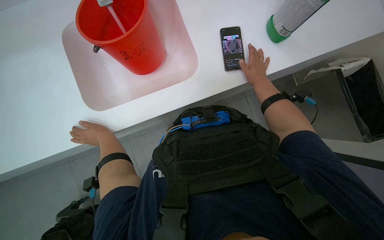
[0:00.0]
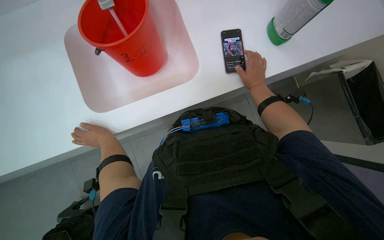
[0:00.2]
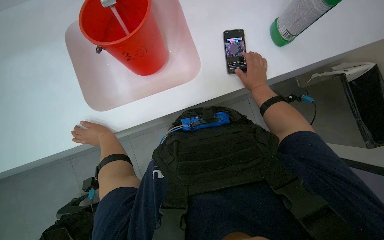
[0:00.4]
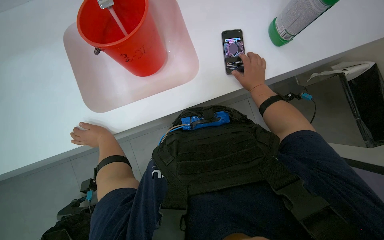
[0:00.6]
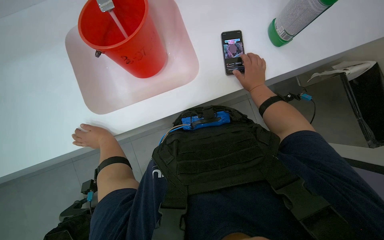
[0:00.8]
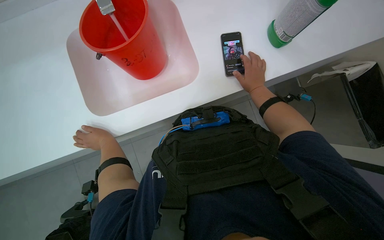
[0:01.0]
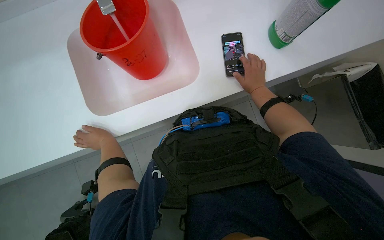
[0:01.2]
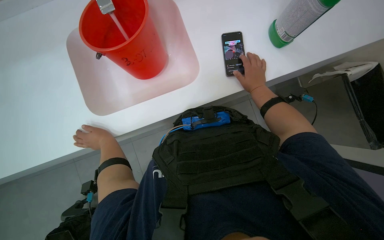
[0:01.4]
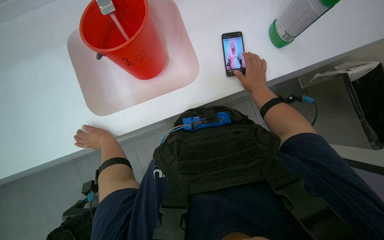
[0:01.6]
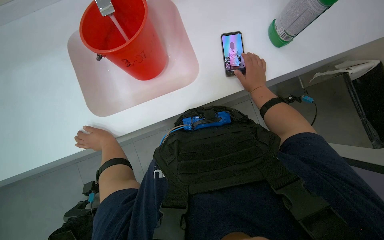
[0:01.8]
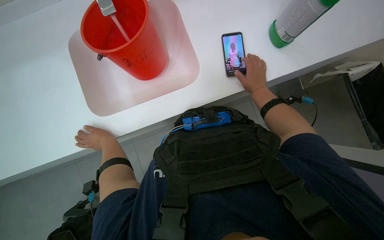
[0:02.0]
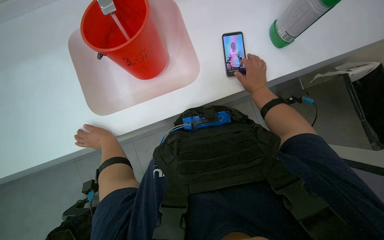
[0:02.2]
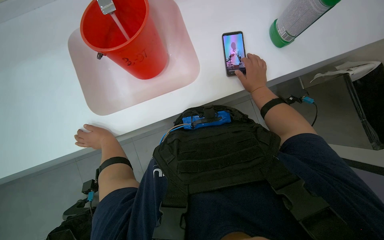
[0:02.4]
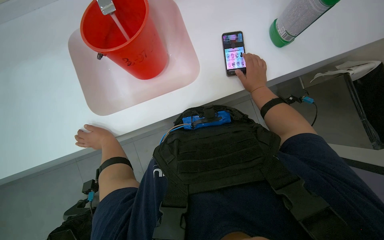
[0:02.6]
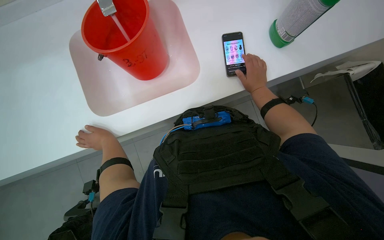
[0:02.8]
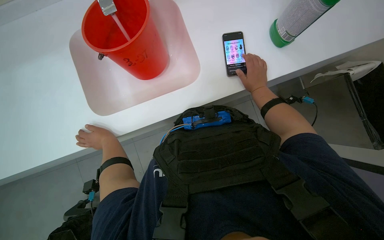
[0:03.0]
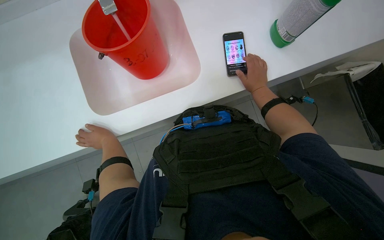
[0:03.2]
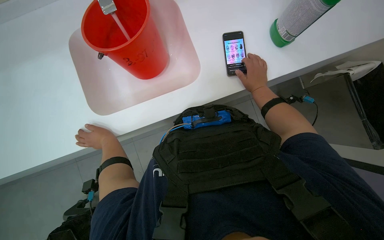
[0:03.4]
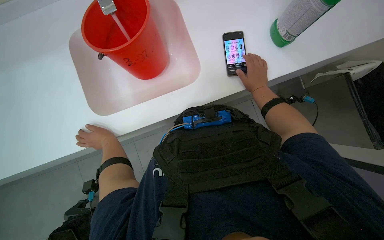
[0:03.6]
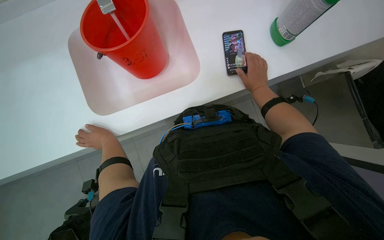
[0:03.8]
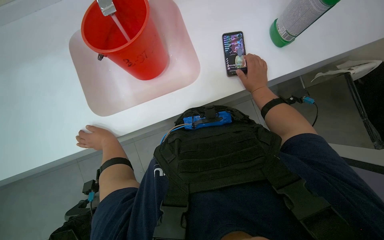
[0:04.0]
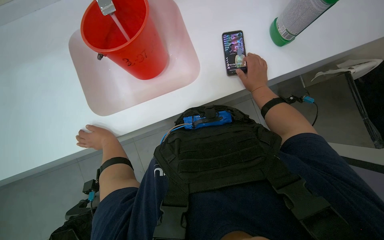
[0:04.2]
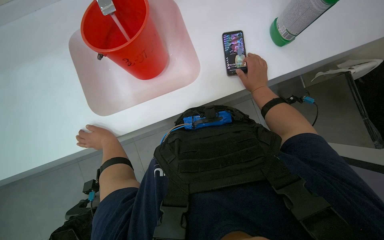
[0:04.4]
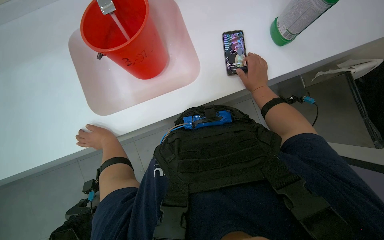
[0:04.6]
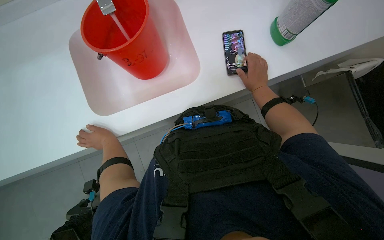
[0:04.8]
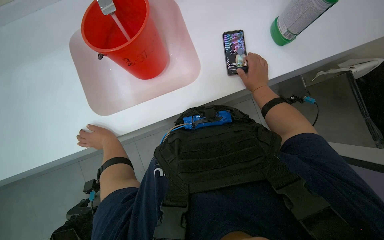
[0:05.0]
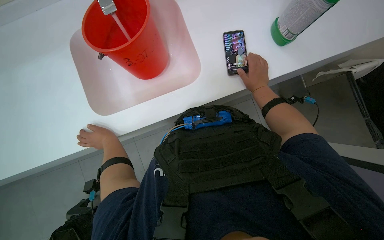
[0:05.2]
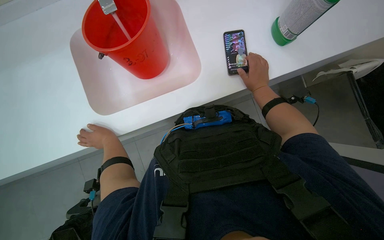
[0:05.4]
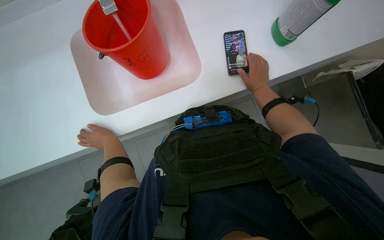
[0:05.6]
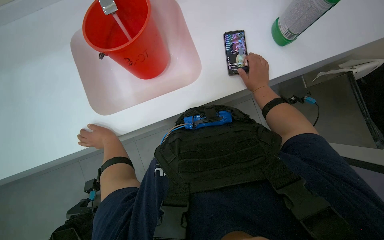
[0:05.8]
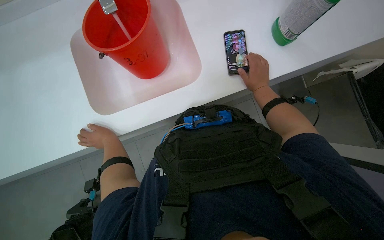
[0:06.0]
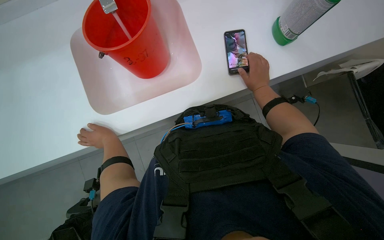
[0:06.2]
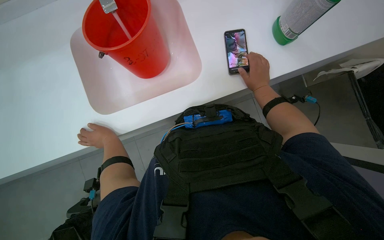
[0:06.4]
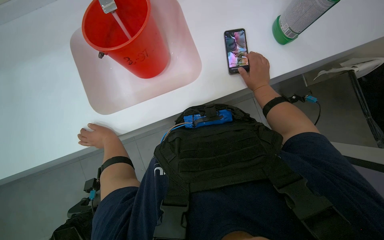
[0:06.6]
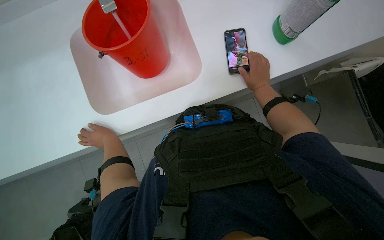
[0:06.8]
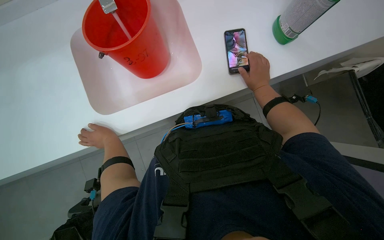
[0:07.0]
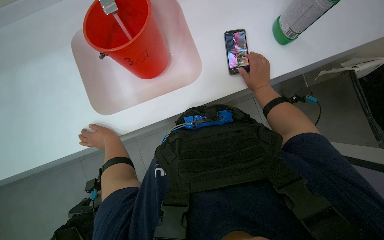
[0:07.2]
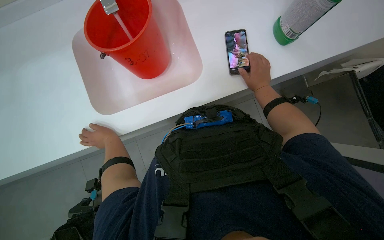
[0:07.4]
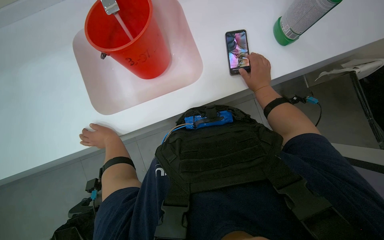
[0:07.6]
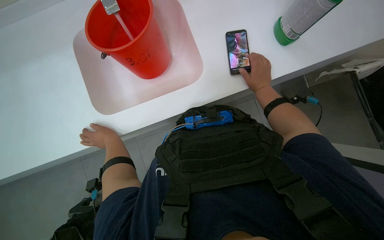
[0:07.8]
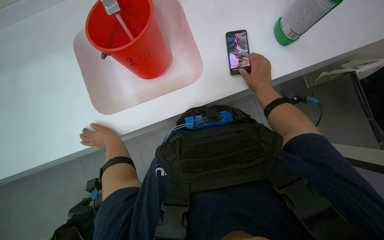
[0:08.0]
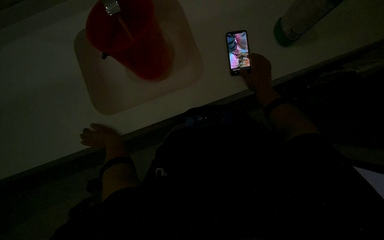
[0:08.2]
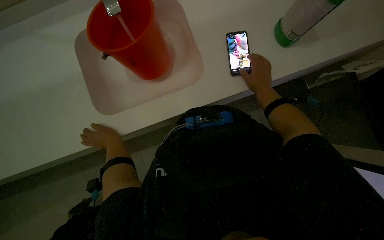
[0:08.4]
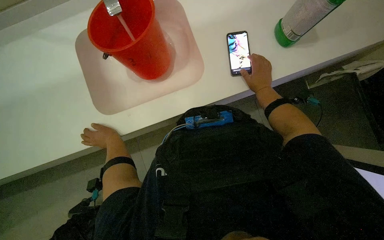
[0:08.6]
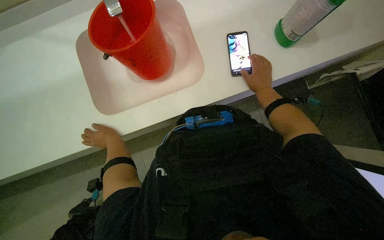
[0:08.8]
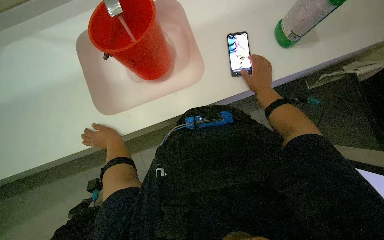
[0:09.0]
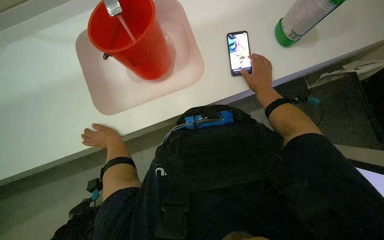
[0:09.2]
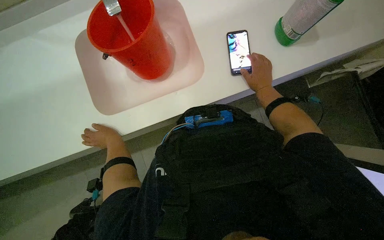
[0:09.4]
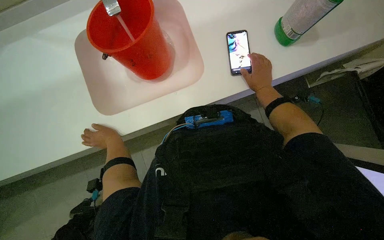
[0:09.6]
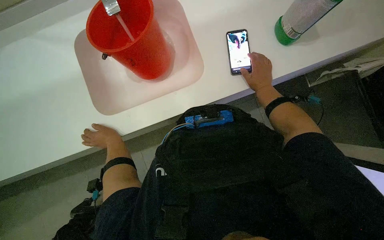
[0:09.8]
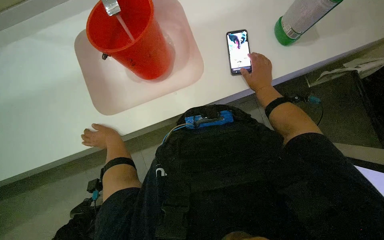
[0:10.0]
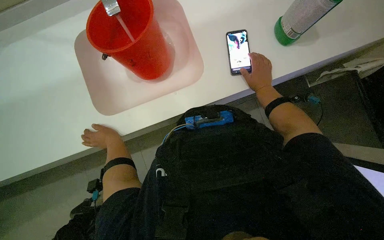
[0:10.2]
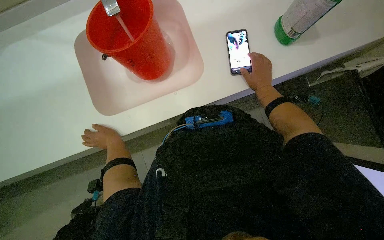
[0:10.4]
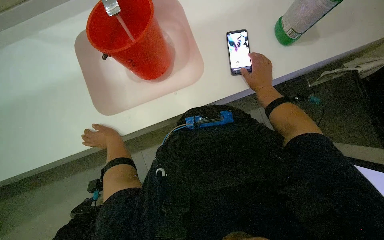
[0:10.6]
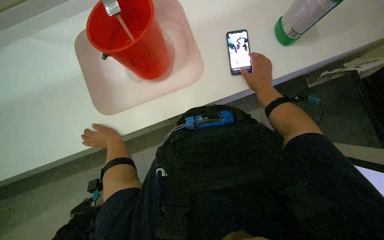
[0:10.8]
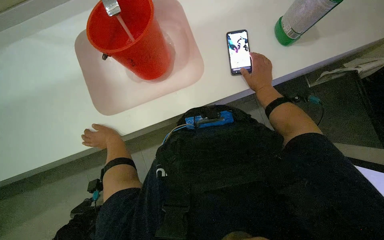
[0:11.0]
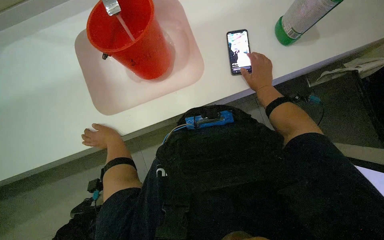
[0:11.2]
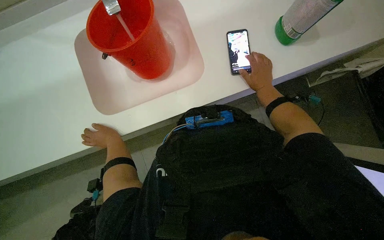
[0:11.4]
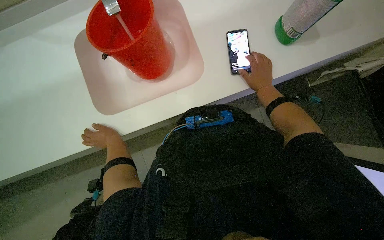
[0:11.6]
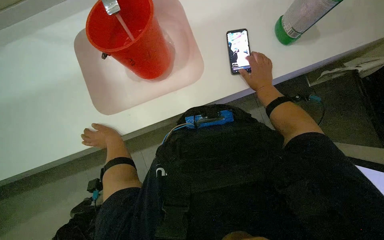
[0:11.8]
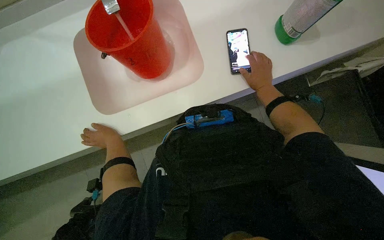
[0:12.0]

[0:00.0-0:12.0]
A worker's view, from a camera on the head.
Job: preparing cleaning supplies.
The whole recording: Preparing cleaning solution. The worker fills a bucket with water and cleaning solution, then pours it into a cleaning cart and prepares a mop.
0:00.0 to 0:04.4: The hands stay close to where they were, moving slightly.
0:04.4 to 0:06.0: The hands stay in one place.
0:06.0 to 0:07.6: The hands stay close to where they were, moving slightly.
0:07.6 to 0:09.0: The right hand shifts about 10 cm farther from the camera.
0:09.0 to 0:10.4: Neither hand changes place.
0:10.4 to 0:12.0: The hands stay close to where they were, moving slightly.

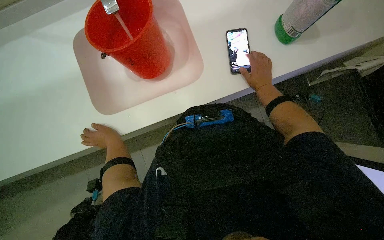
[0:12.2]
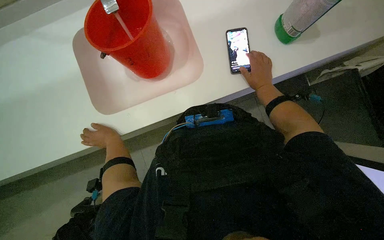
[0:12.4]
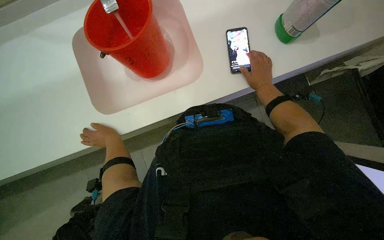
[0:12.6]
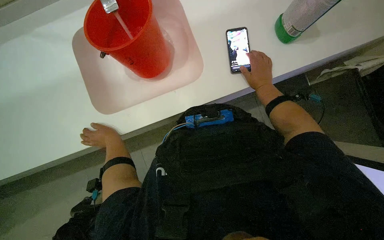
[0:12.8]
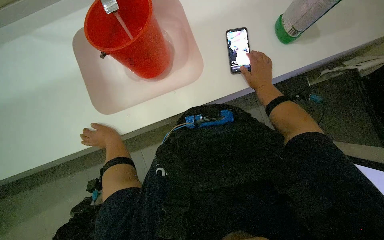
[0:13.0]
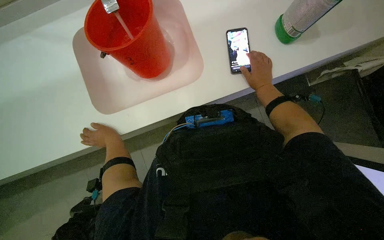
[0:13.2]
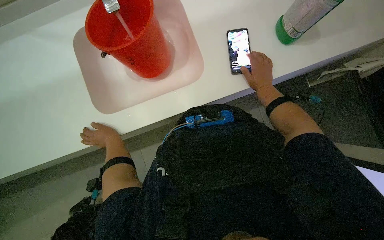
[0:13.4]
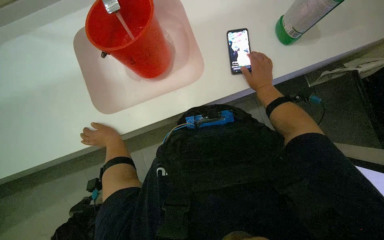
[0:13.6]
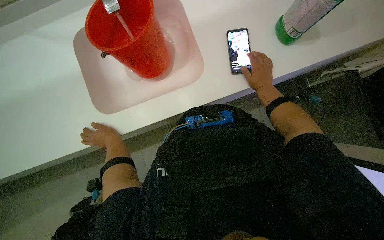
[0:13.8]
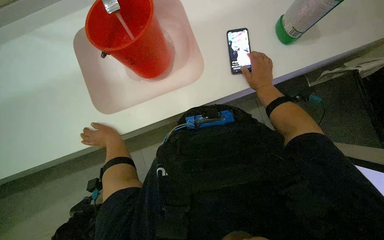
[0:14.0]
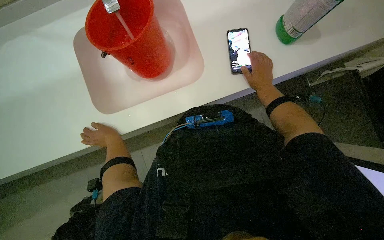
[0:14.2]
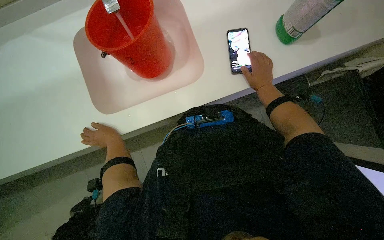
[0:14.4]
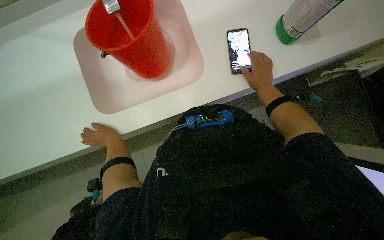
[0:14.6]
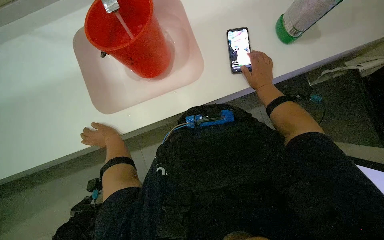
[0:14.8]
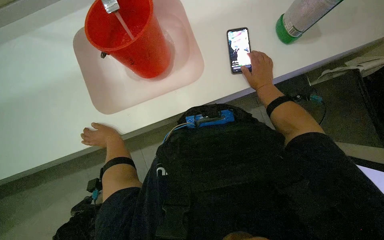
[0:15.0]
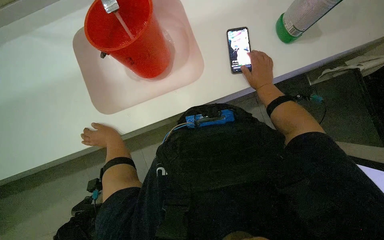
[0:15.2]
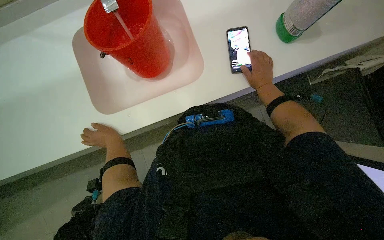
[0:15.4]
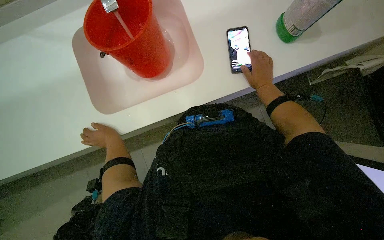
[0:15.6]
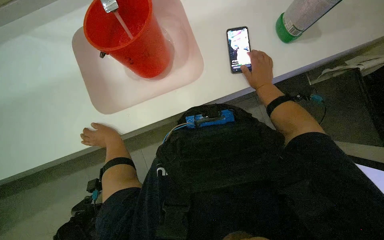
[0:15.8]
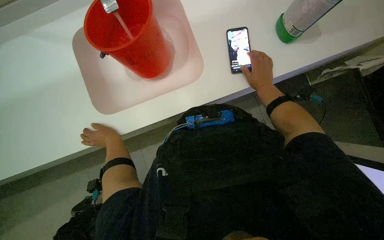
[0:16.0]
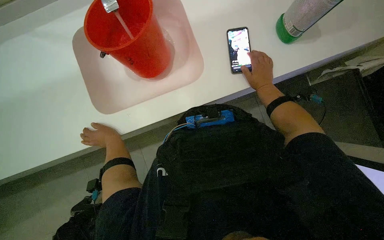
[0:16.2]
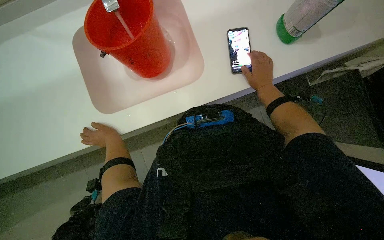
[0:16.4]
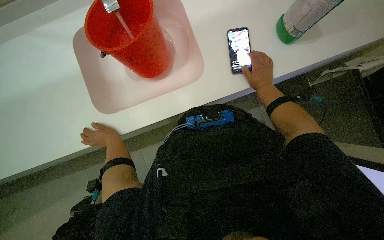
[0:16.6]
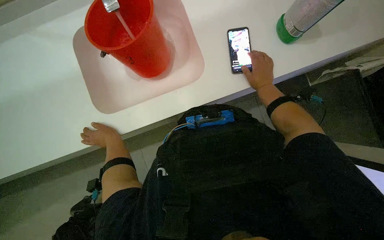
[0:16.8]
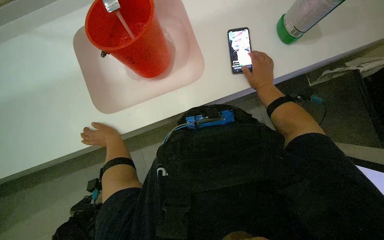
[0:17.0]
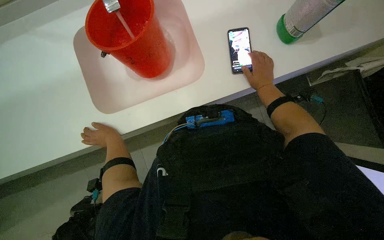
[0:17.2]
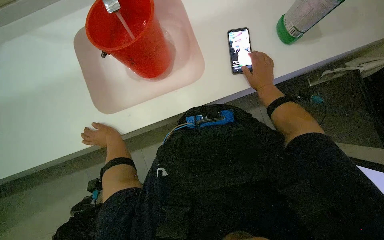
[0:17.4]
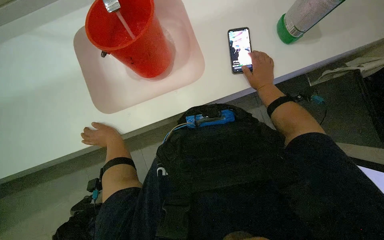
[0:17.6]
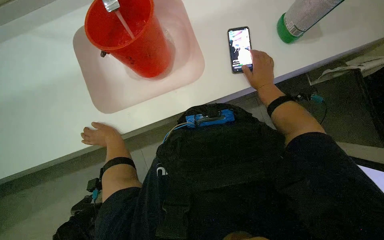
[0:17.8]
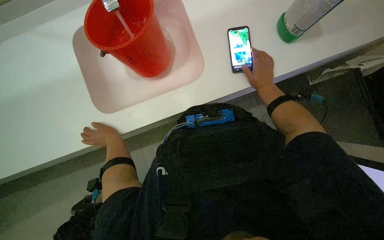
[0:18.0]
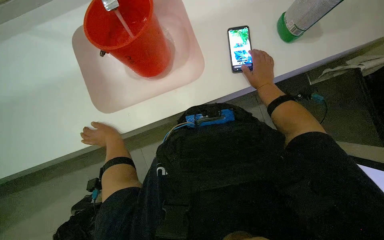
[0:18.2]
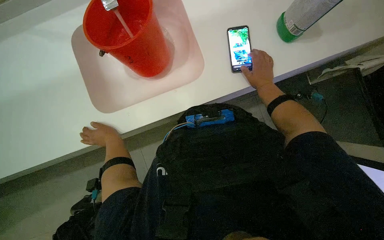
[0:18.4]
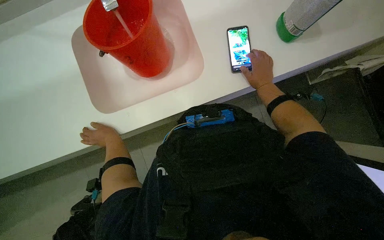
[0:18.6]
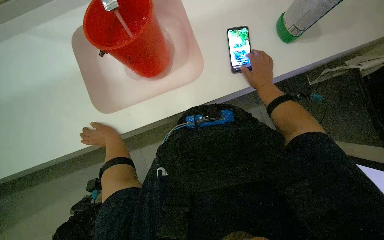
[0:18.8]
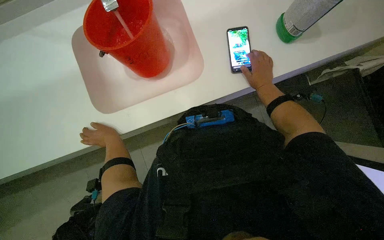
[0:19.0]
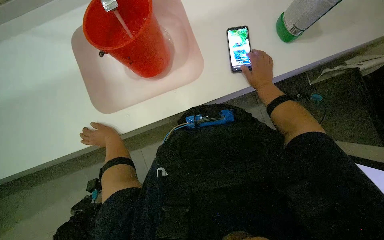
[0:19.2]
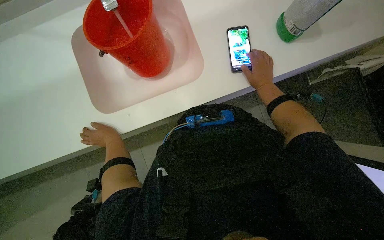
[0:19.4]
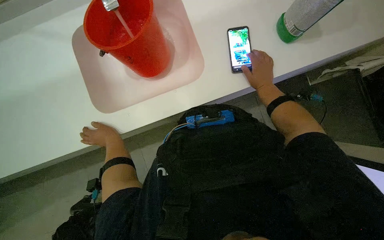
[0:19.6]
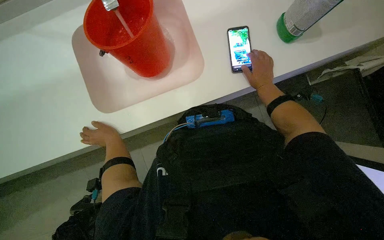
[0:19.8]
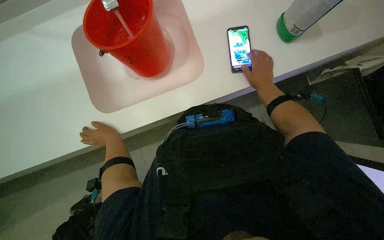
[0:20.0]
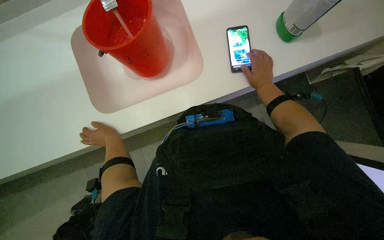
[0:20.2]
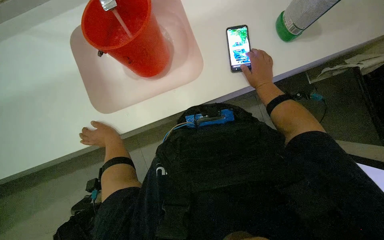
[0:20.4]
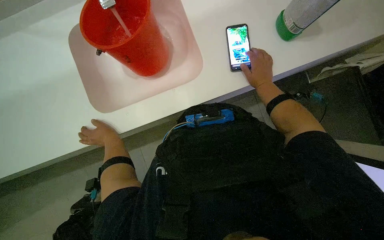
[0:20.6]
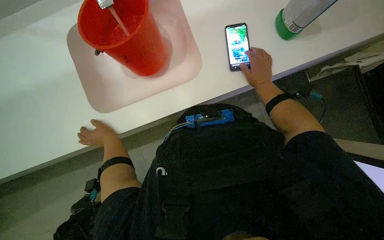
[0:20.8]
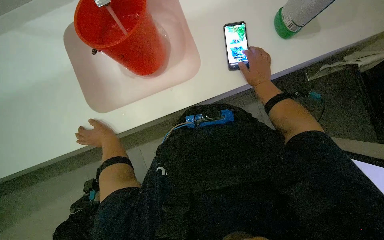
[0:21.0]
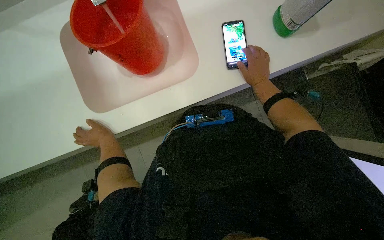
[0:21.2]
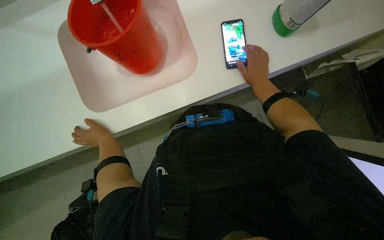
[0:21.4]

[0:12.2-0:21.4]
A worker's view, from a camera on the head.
Job: preparing cleaning supplies.
The whole recording: Preparing cleaning solution. The worker fills a bucket with water and cleaning solution, then pours it into a cleaning cart and prepares a mop.
0:12.2 to 0:13.8: The hands are busy where they are.
0:13.8 to 0:16.8: The hands keep their place.
0:16.8 to 0:21.4: The hands make small movements and keep their place.
